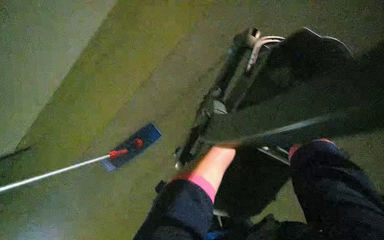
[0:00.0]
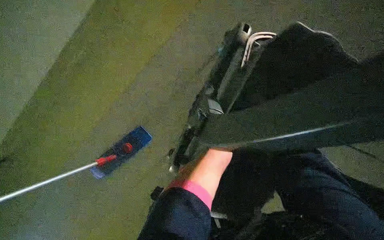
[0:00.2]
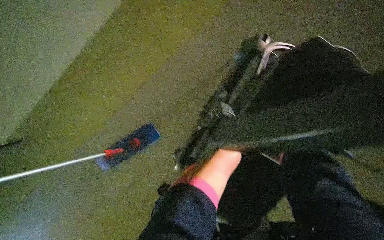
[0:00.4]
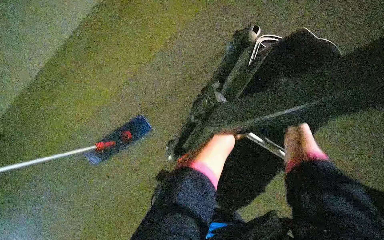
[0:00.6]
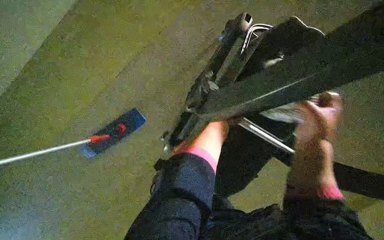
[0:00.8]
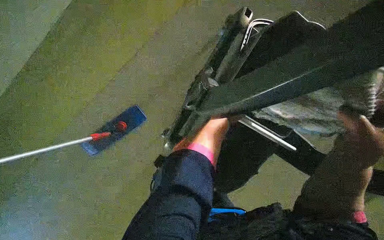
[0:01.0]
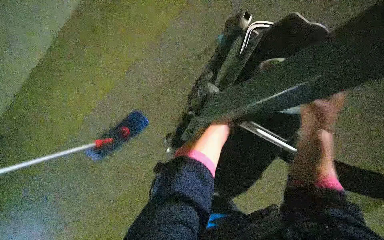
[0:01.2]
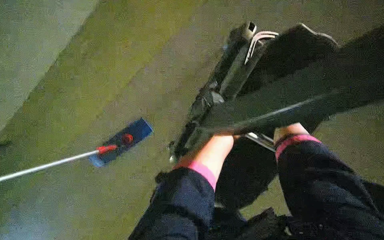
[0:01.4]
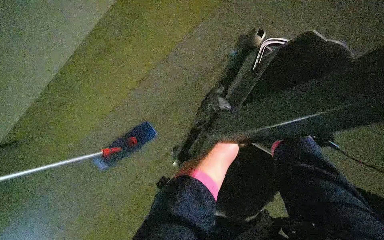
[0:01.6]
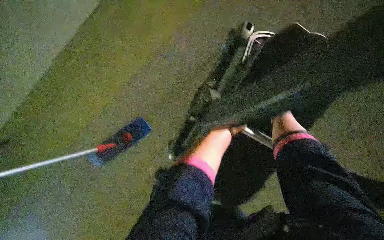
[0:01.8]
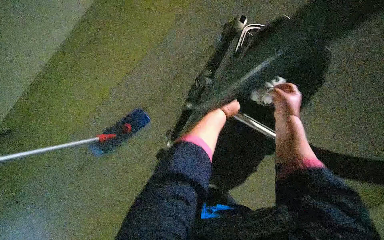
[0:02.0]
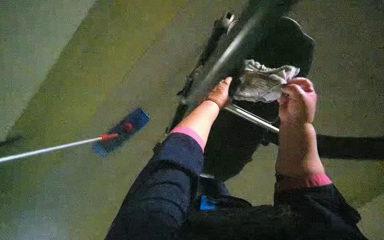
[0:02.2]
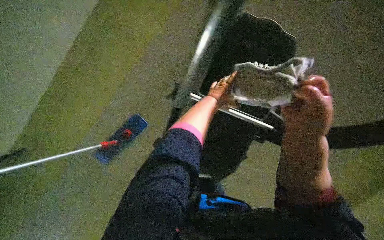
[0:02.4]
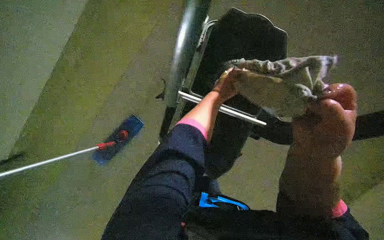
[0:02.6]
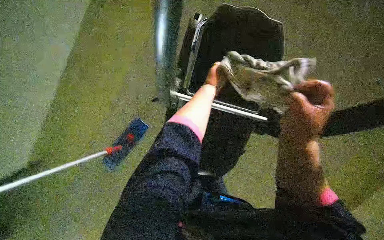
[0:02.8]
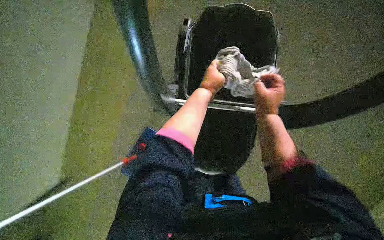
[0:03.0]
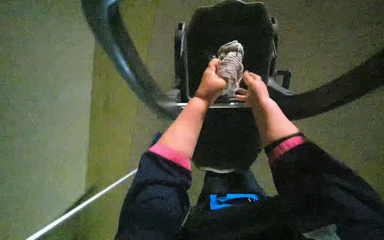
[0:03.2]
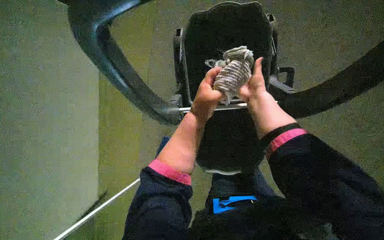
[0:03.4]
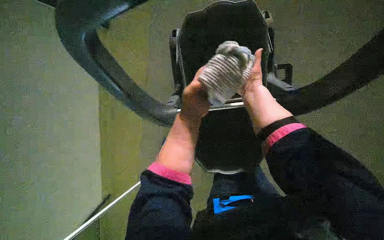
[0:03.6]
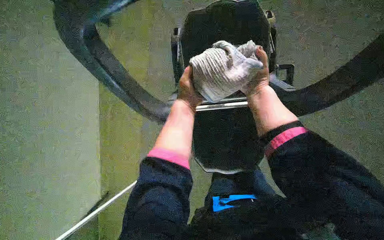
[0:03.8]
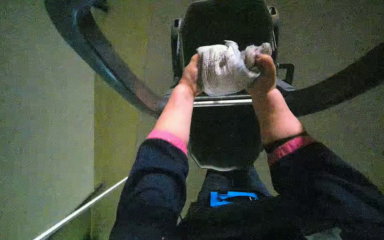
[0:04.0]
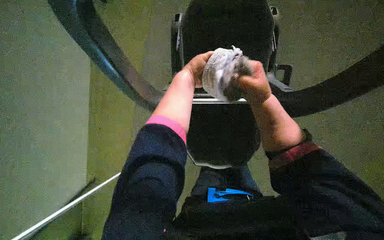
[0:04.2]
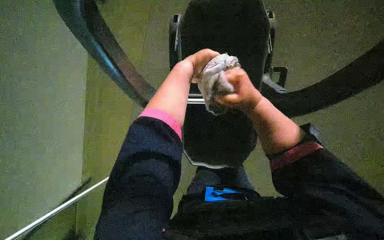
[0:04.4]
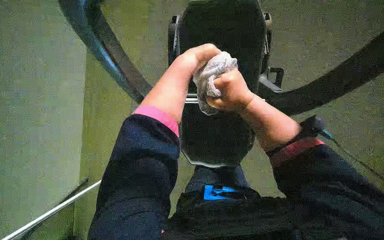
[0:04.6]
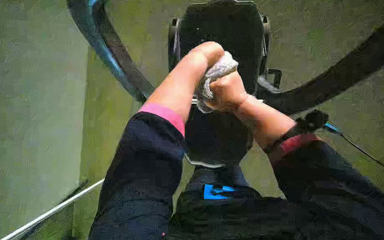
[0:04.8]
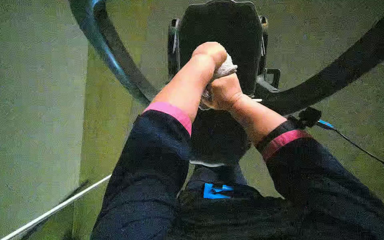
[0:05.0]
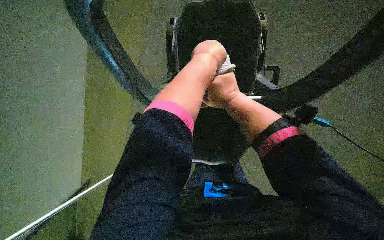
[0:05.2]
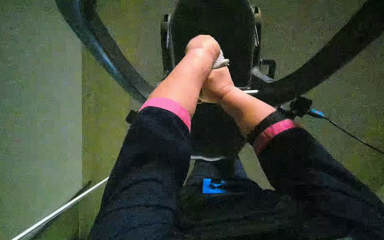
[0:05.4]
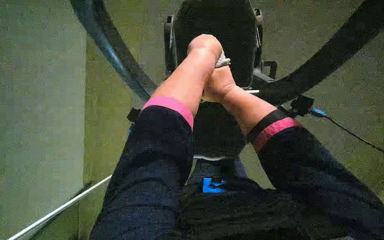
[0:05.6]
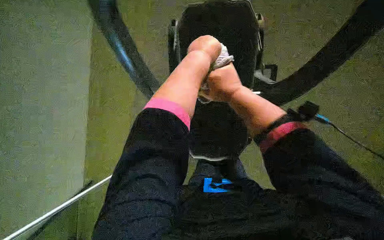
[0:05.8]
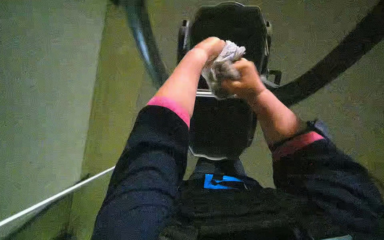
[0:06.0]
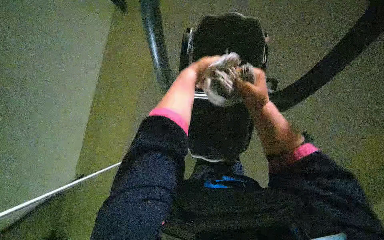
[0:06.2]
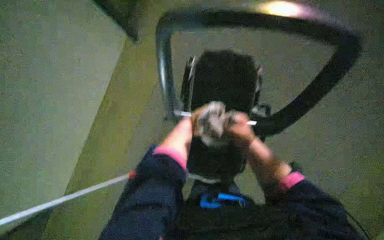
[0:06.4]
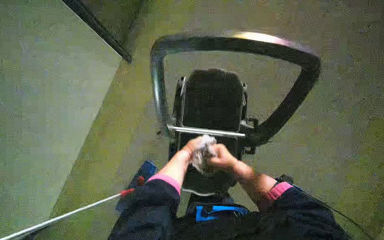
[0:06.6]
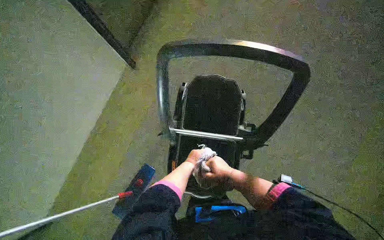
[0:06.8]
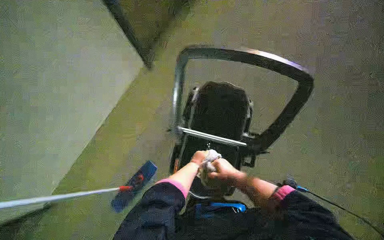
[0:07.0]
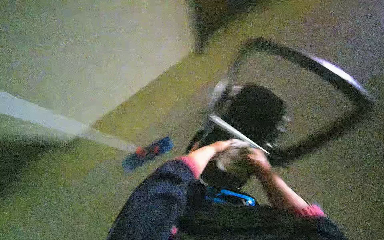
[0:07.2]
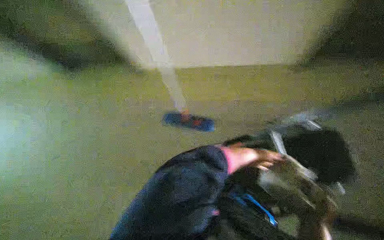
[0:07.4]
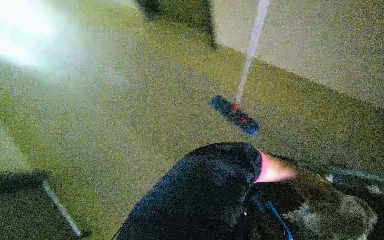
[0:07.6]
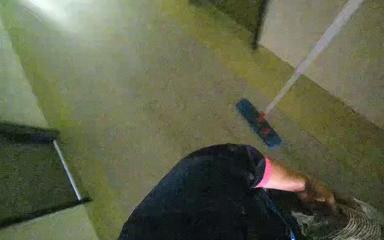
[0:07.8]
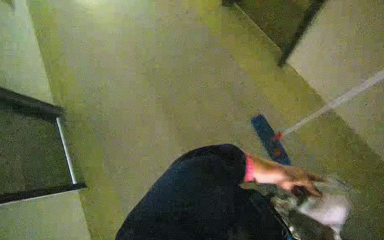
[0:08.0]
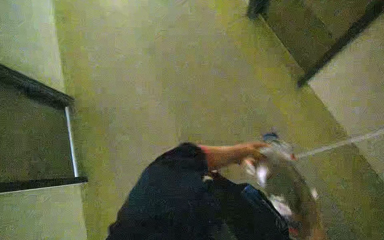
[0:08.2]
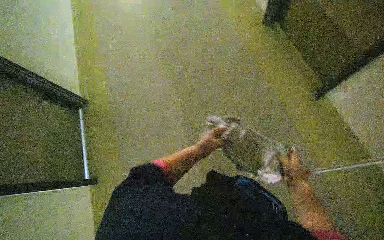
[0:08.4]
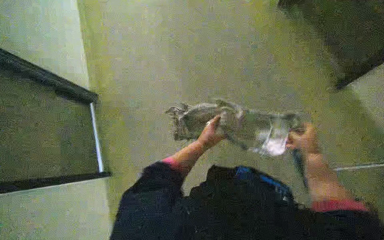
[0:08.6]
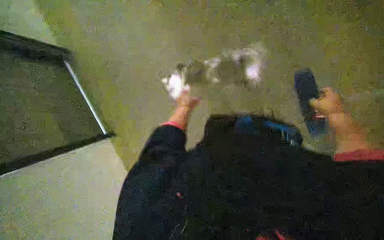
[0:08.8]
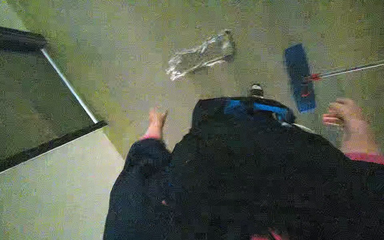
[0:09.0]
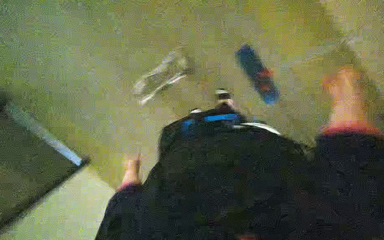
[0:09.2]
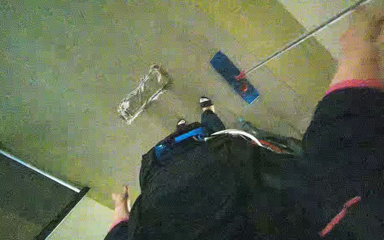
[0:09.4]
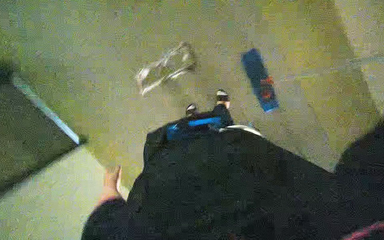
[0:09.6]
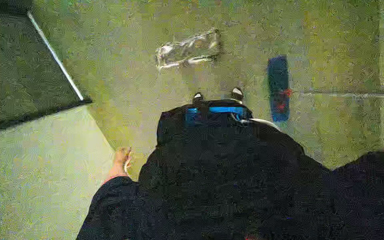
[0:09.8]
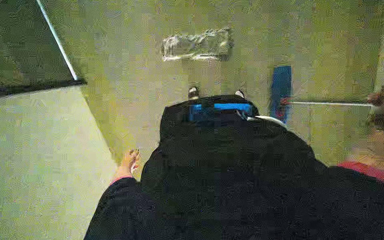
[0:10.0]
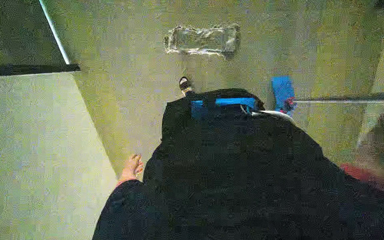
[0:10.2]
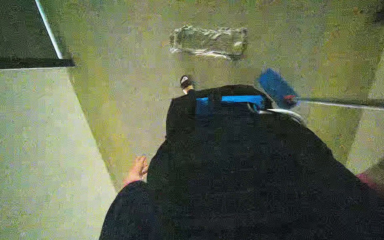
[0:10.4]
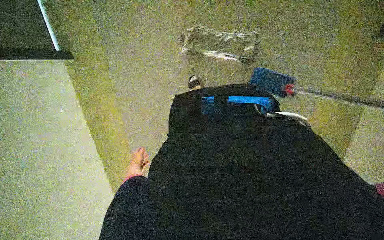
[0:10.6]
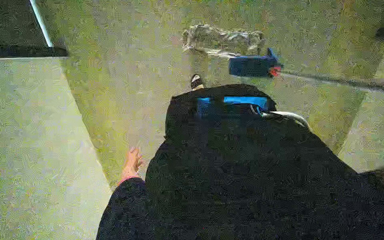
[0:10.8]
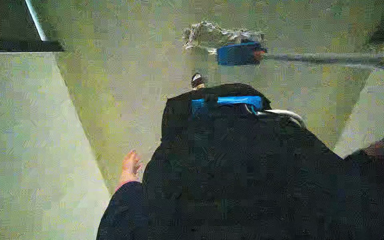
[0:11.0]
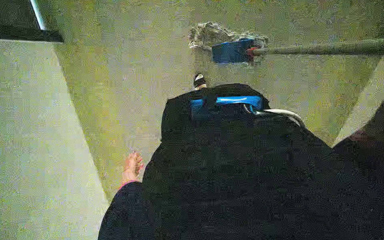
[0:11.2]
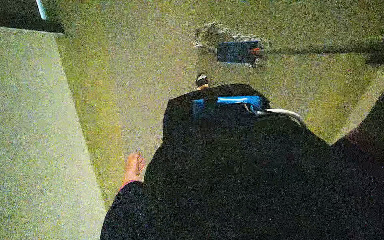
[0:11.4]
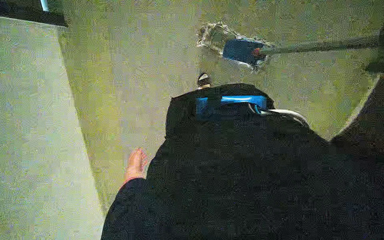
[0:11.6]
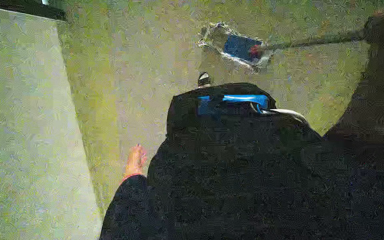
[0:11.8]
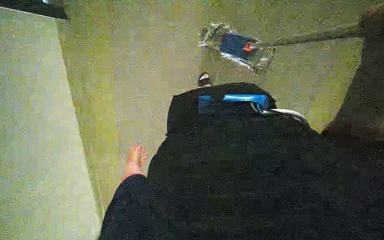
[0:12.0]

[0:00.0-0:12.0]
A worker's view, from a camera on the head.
Job: preparing cleaning supplies.
The whole recording: Preparing mop for cleaning. The worker wrings the mop, removes the dirty mop head, and attaches a clean mop head to the handle.
0:01.6 to 0:03.0: The right hand goes nearer to the camera and returns, some 25 cm each way.
0:03.0 to 0:04.4: The left hand goes roughly 10 cm nearer to the camera, and travels down the picture and back again, about 10 cm each way. Meanwhile the right hand reaches about 10 cm farther from the camera, then returns.
0:07.6 to 0:09.0: The wearer looks some 20 degrees further upward. The left hand is displaced to the left and up the picture by about 80 cm.
0:09.0 to 0:10.4: Everything in view rotates roughly 45 degrees clockwise.
